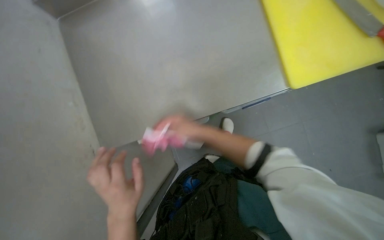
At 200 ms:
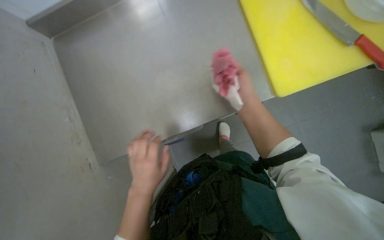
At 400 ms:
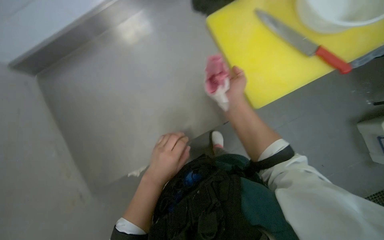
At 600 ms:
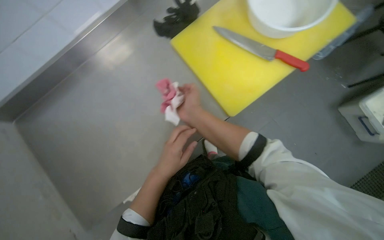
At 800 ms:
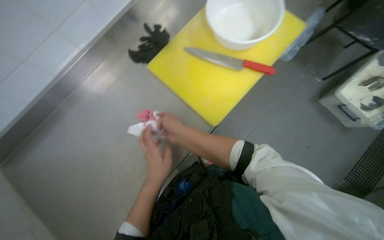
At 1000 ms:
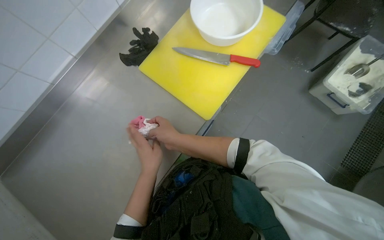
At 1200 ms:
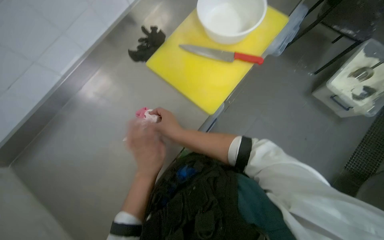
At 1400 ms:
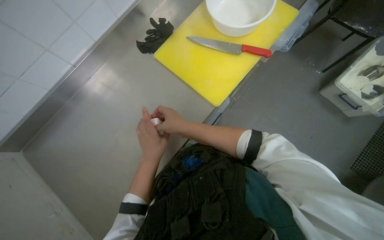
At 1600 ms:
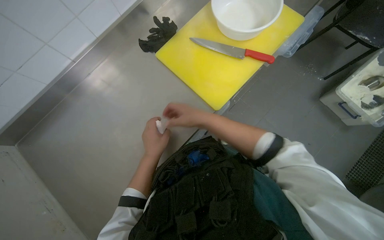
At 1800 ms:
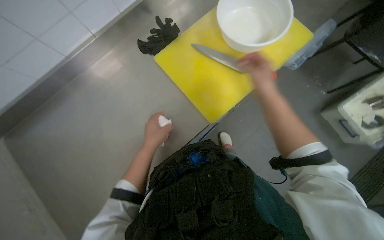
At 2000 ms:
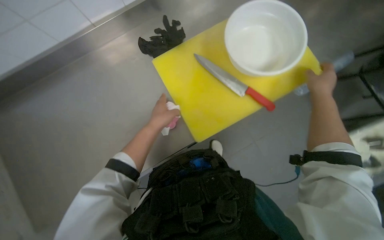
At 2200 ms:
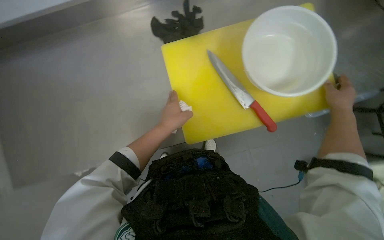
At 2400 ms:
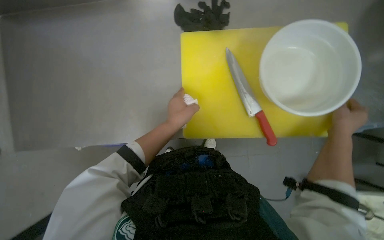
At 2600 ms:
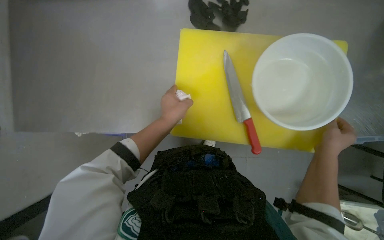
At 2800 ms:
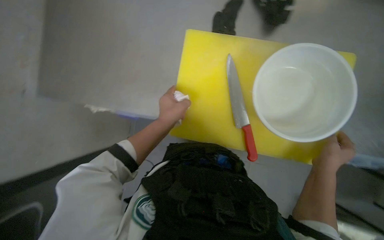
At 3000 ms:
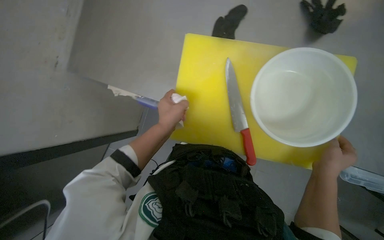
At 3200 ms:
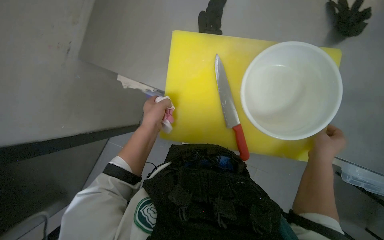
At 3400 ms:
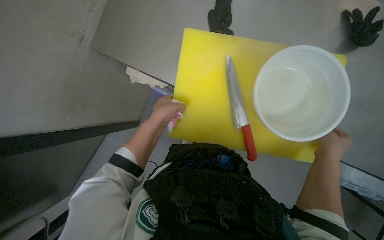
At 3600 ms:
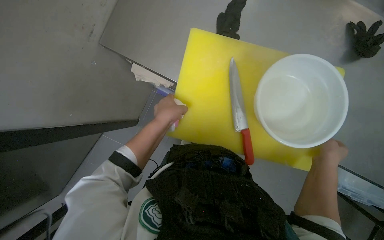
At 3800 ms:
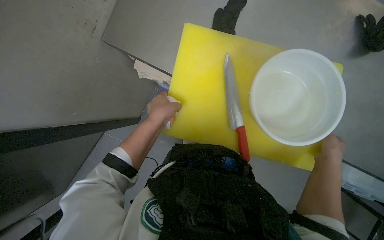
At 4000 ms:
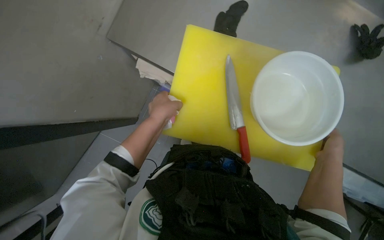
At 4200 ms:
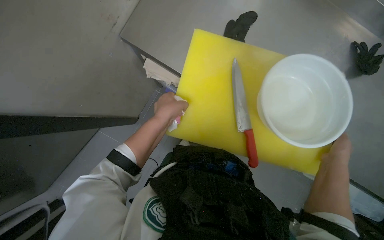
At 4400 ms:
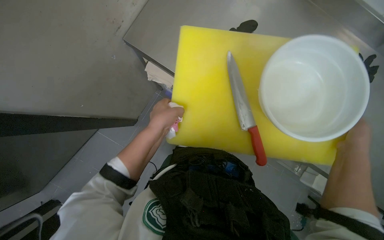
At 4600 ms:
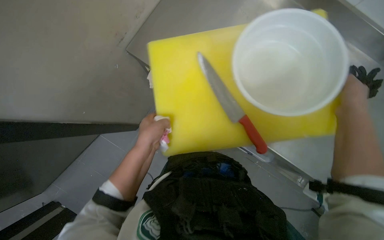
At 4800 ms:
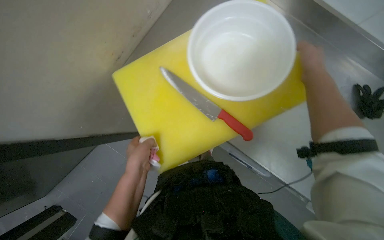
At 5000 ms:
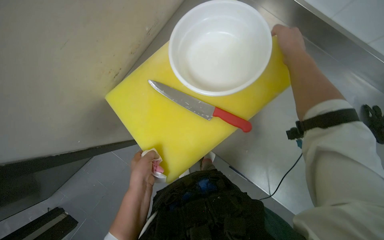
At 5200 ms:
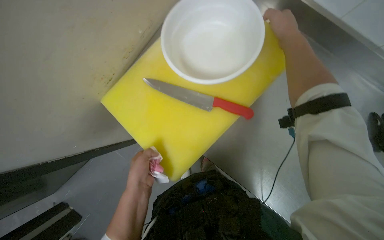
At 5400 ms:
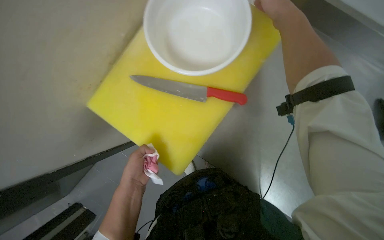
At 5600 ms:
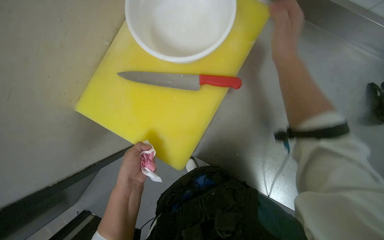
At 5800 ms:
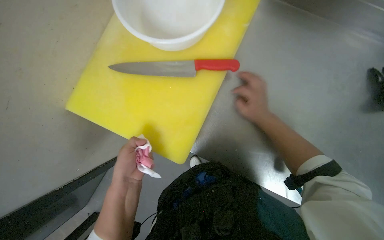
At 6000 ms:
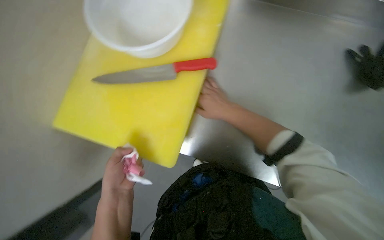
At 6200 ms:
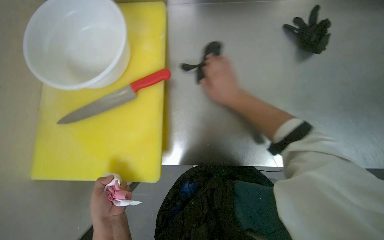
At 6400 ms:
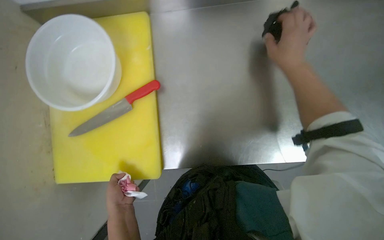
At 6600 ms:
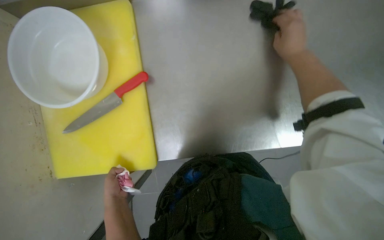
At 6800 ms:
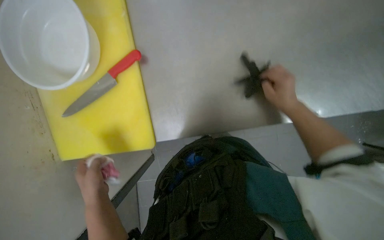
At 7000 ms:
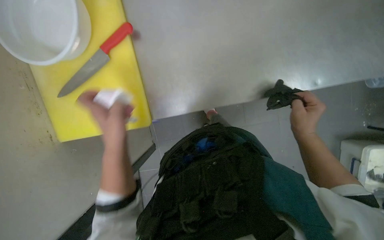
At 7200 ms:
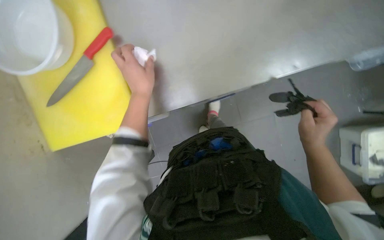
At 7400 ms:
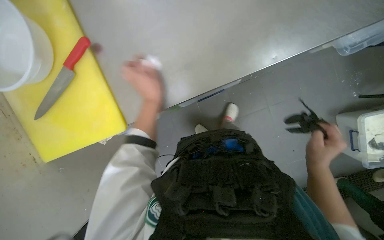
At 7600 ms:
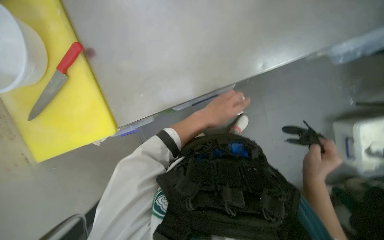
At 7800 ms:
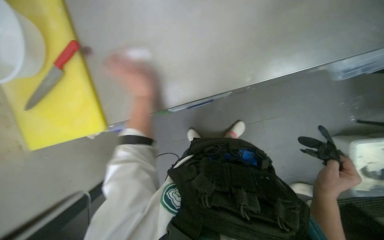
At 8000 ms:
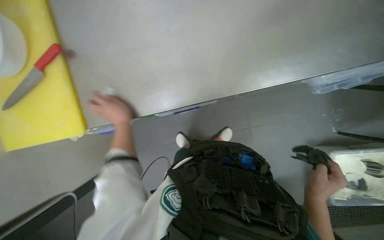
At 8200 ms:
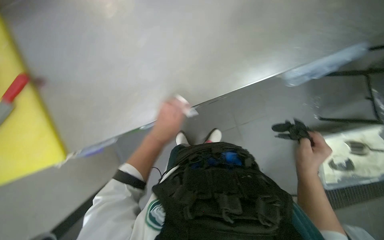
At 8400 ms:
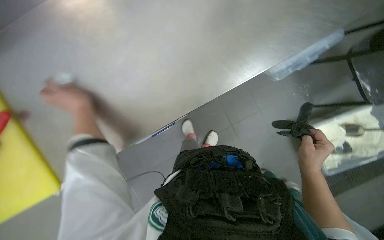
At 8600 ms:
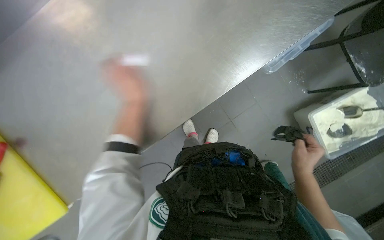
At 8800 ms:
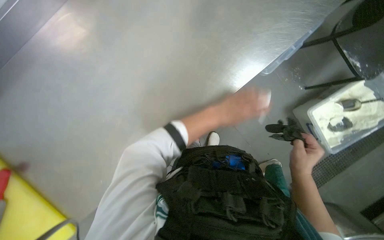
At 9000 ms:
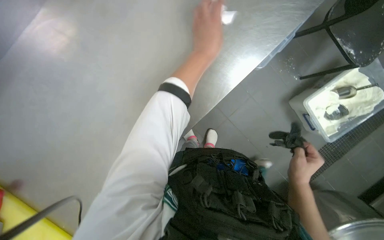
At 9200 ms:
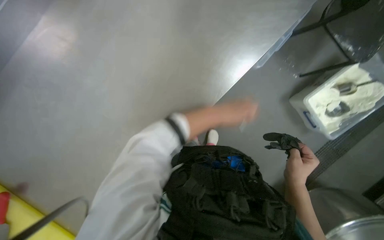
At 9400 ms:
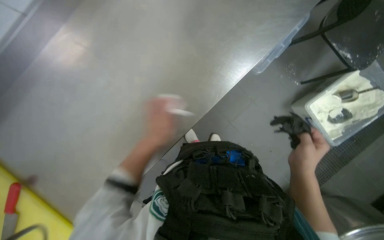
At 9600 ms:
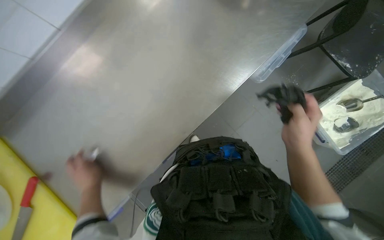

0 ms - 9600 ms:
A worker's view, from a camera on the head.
Job: cleaning kitchen.
The whole recording: Wiping kitchen counter. The worker wipes the kitchen counter with a pink cloth and a white paper towel.
1600 ms - 3200 ms: Everything in view rotates approximately 40 degrees clockwise.
3200 ms - 4800 ms: The wearer looks about 15 degrees further upward. The right hand is displaced down the picture by about 20 cm.
4800 ms - 6400 ms: The scene turns about 50 degrees counterclockwise in the picture.
8000 ms - 9600 ms: The scene turns about 30 degrees counterclockwise in the picture.

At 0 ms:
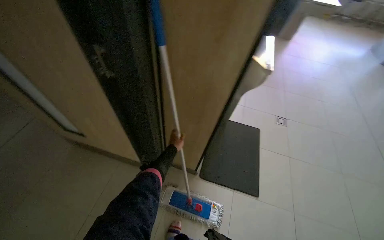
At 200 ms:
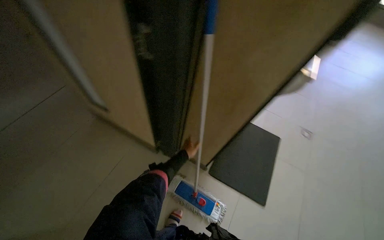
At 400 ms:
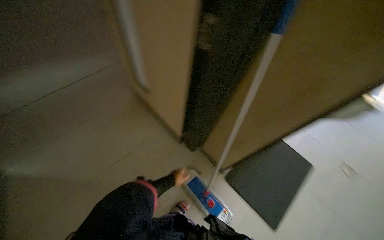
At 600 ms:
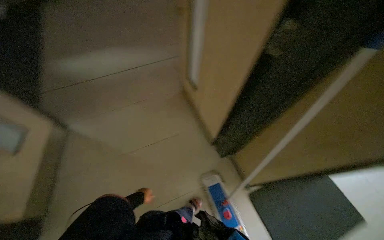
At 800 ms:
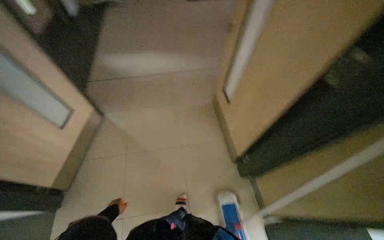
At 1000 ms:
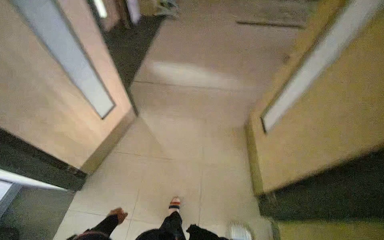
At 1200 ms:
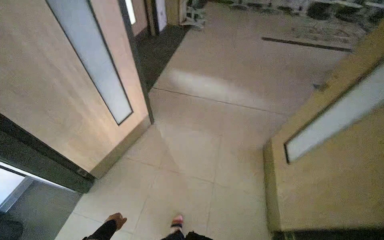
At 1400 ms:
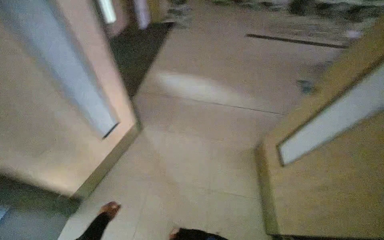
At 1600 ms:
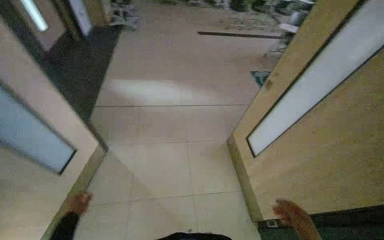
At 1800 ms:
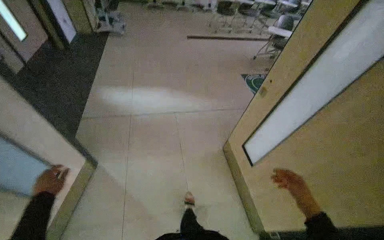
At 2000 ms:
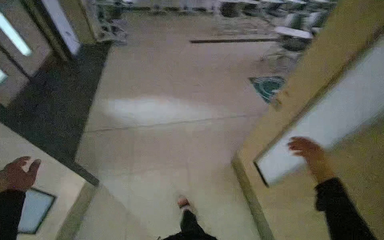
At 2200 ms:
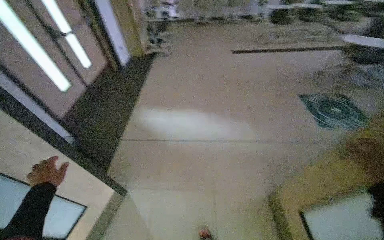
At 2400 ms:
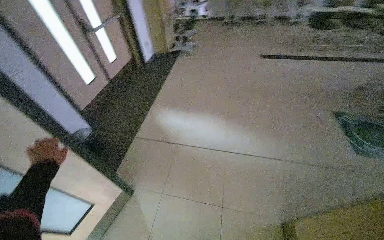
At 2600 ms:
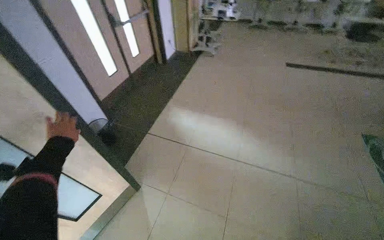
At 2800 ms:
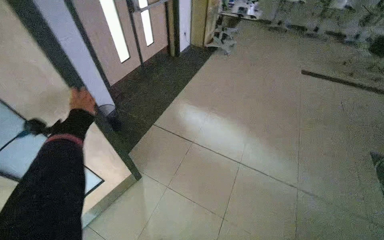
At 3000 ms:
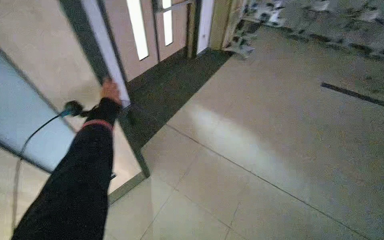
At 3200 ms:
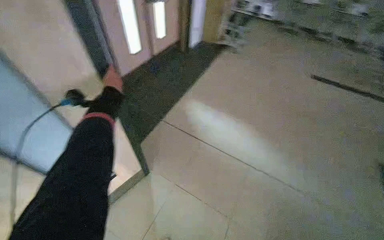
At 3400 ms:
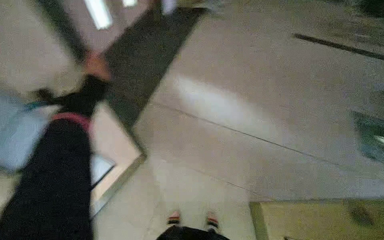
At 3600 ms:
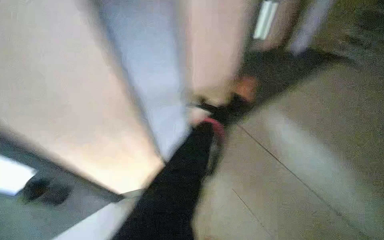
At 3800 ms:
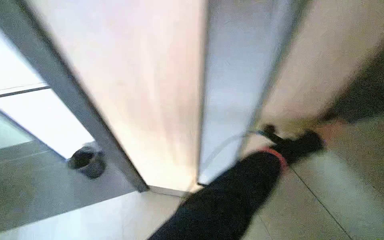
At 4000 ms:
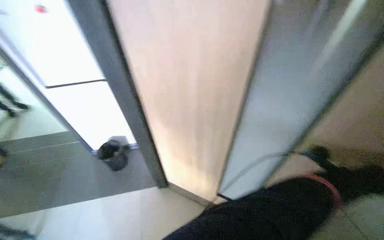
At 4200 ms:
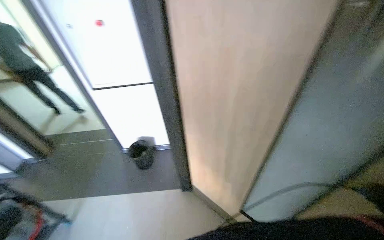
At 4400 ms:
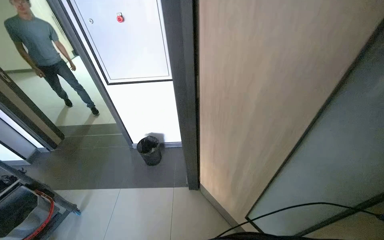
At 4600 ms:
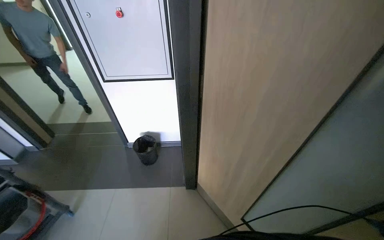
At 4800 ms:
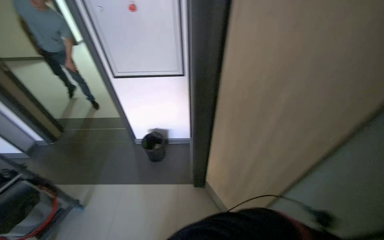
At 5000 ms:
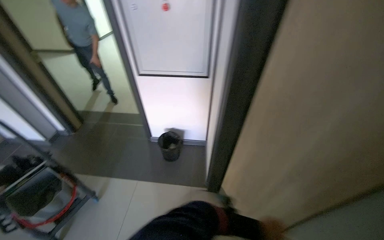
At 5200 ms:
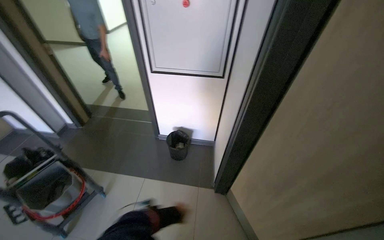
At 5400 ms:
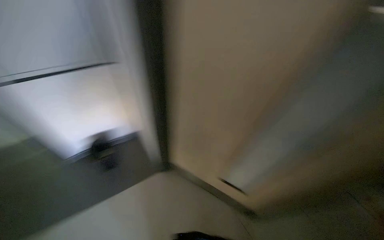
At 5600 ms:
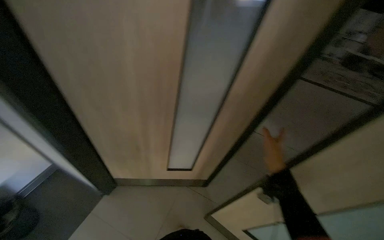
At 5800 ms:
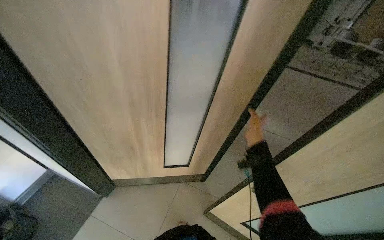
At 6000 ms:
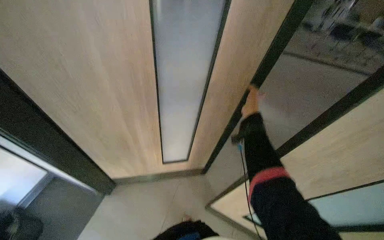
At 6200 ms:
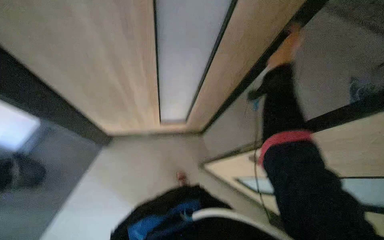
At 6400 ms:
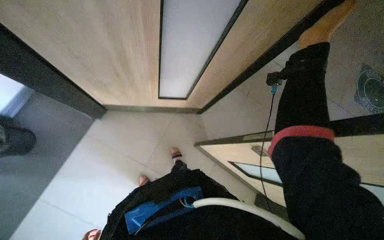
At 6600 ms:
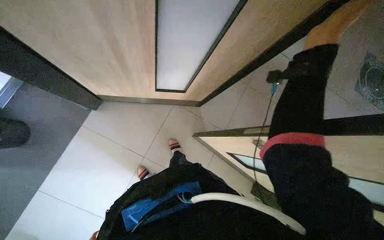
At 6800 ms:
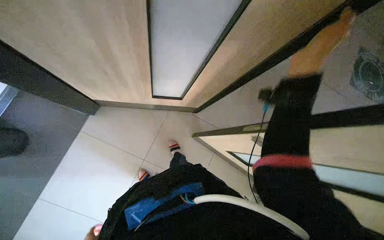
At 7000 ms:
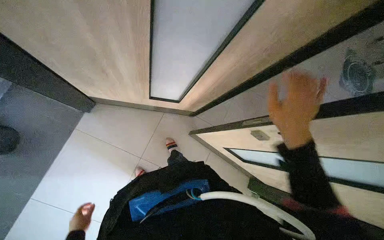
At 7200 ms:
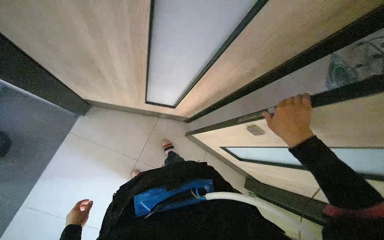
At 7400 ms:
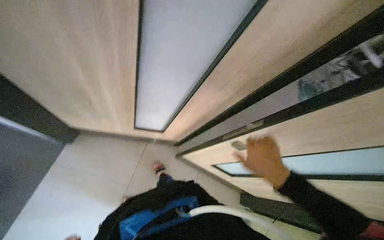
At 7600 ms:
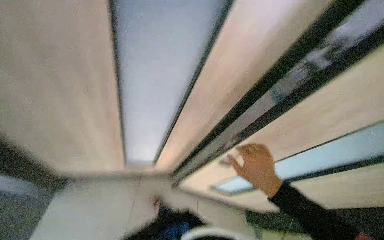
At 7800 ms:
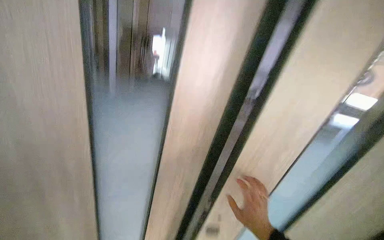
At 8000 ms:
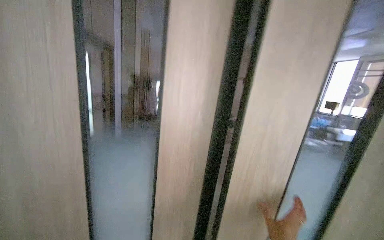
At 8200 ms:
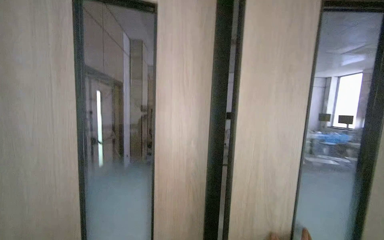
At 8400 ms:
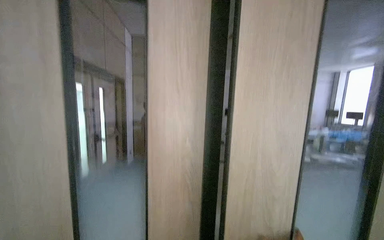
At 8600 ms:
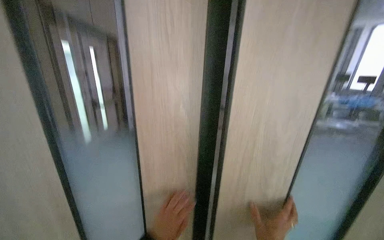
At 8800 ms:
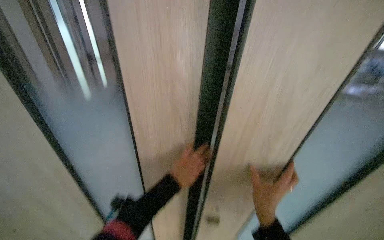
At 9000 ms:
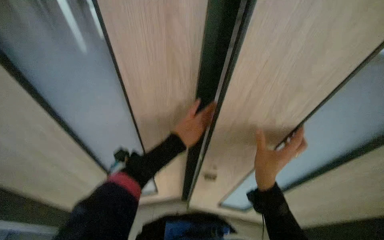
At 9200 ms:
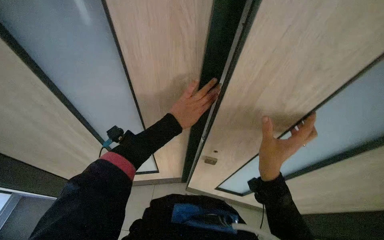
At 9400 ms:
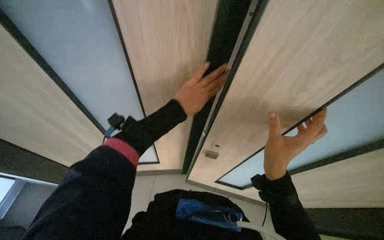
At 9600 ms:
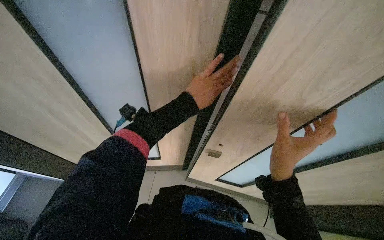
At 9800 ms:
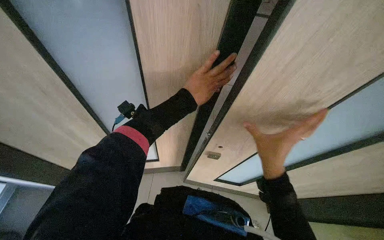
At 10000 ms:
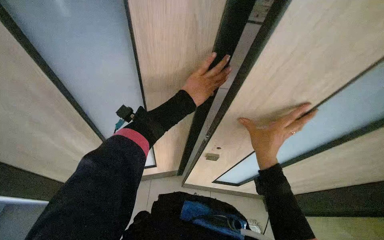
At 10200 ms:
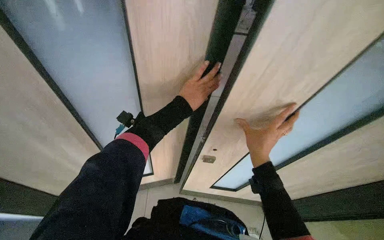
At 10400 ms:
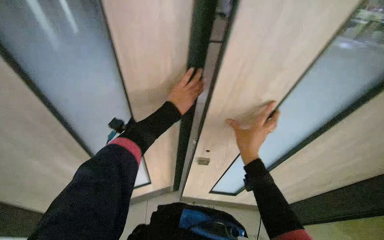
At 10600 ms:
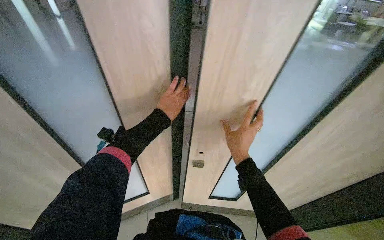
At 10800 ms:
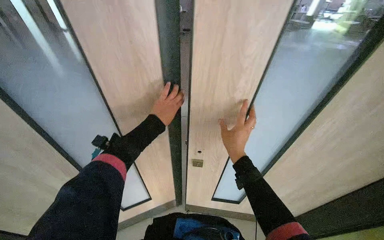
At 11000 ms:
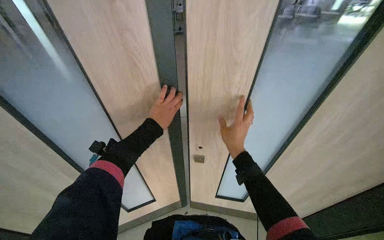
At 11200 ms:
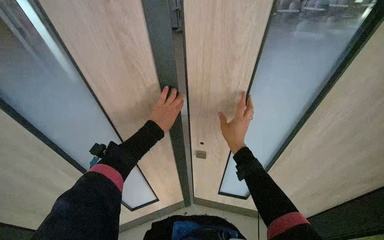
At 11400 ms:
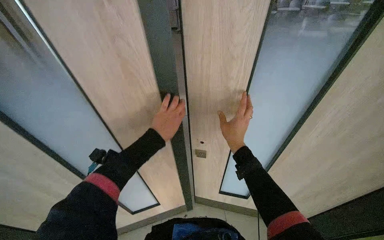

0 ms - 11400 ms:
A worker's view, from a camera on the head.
Job: organizing items.
The whole recording: Closing and locking doors. The worker closes multiple doors and locks one with a key.
0 ms - 1400 ms: The camera travels about 50 cm. The wearer looks about 85 degrees further to the left.
1400 ms - 2800 ms: The camera travels some 70 cm. The head rotates about 15 degrees to the left.
4200 ms - 5600 ms: The wearer moves to the left, some 60 cm.
5600 ms - 7200 ms: The camera pitches downward, by about 35 degrees.
7200 ms - 8600 ms: The view tips upward by roughly 20 degrees.
8600 ms - 10000 ms: The view tilts roughly 15 degrees downward.
10000 ms - 11400 ms: The hands make small movements and keep their place.
